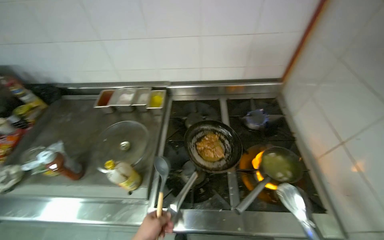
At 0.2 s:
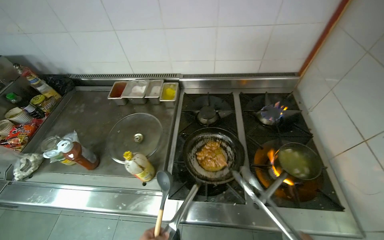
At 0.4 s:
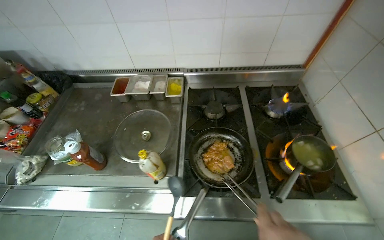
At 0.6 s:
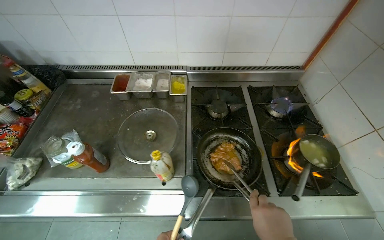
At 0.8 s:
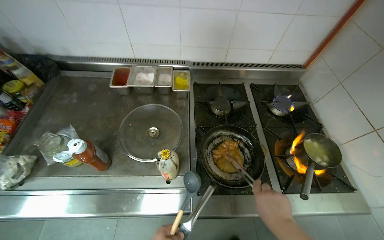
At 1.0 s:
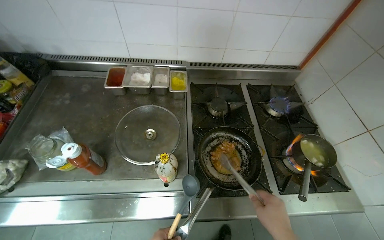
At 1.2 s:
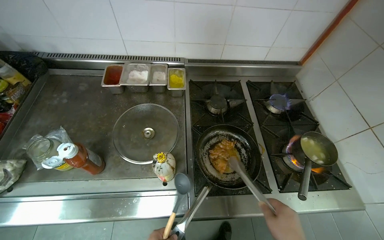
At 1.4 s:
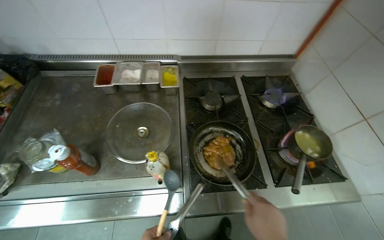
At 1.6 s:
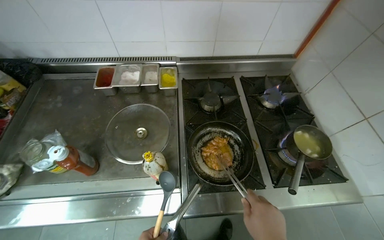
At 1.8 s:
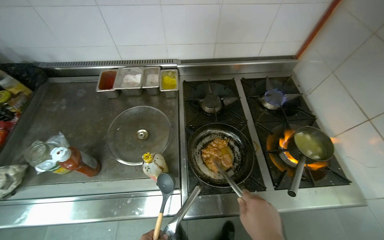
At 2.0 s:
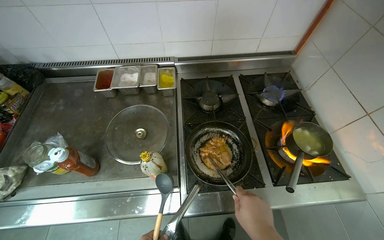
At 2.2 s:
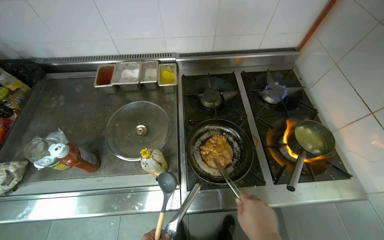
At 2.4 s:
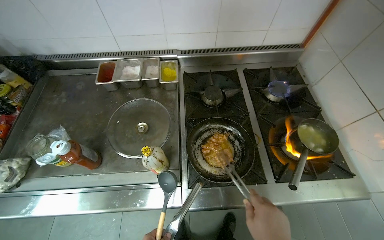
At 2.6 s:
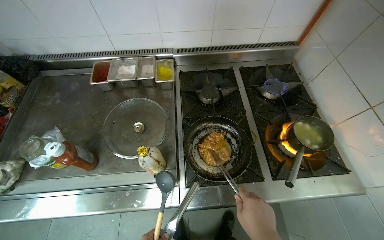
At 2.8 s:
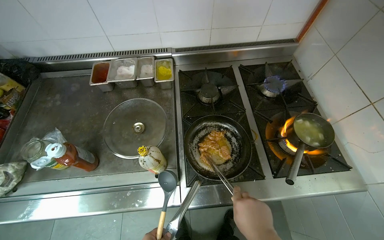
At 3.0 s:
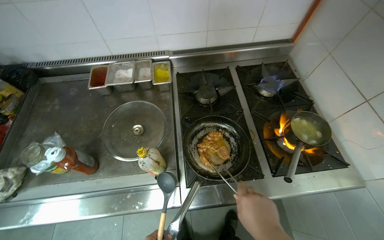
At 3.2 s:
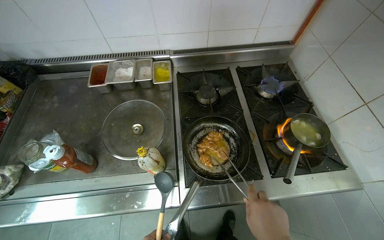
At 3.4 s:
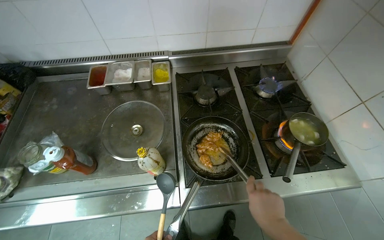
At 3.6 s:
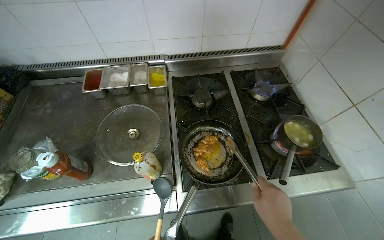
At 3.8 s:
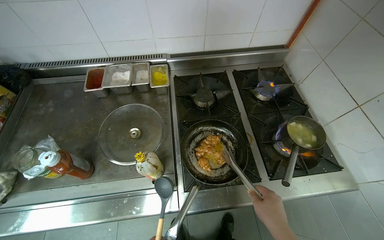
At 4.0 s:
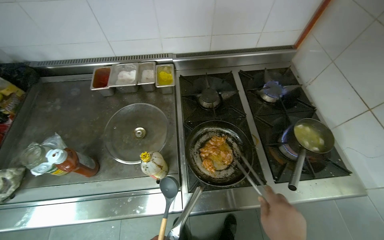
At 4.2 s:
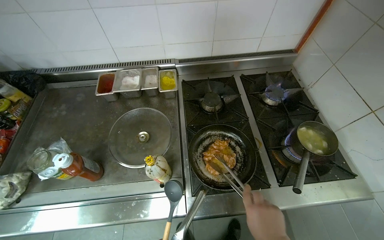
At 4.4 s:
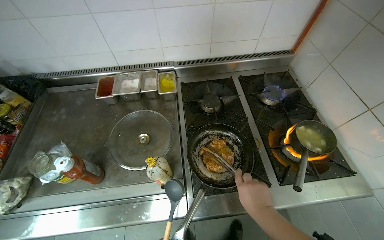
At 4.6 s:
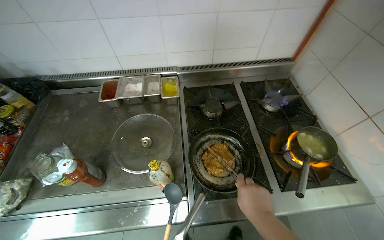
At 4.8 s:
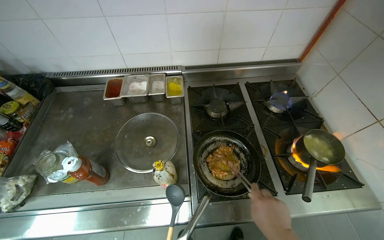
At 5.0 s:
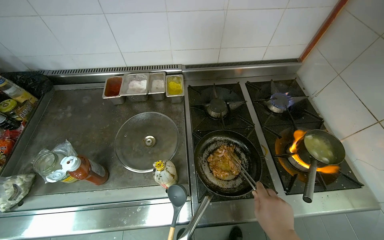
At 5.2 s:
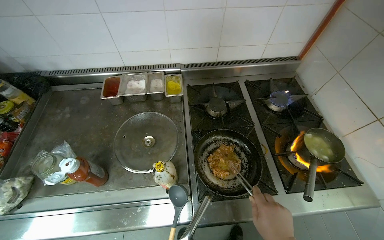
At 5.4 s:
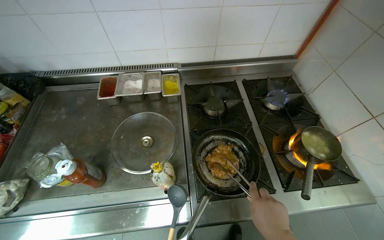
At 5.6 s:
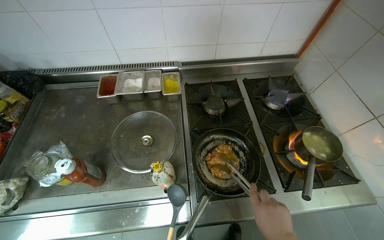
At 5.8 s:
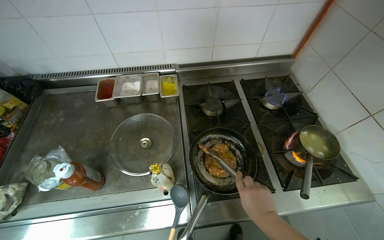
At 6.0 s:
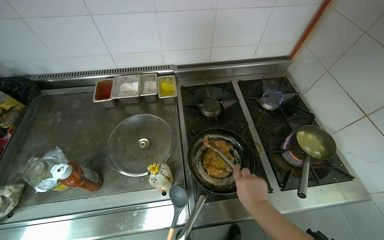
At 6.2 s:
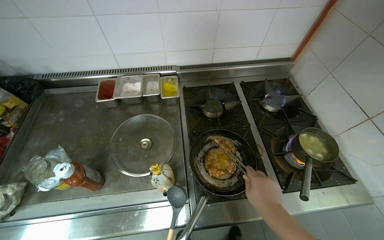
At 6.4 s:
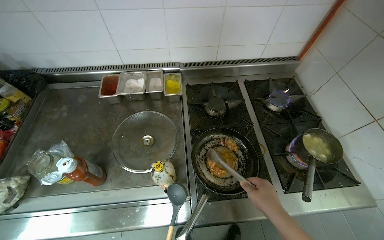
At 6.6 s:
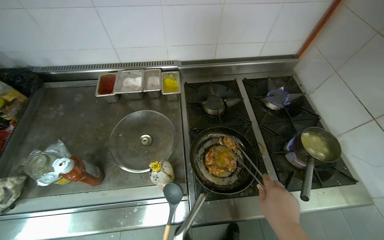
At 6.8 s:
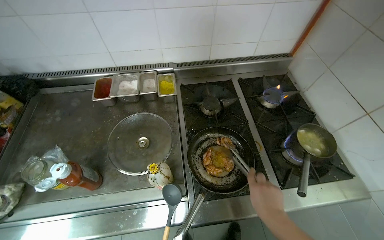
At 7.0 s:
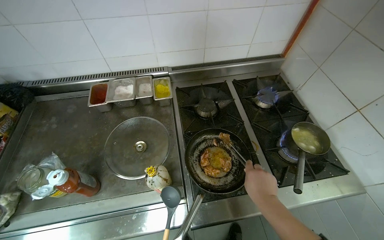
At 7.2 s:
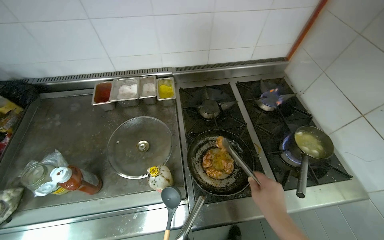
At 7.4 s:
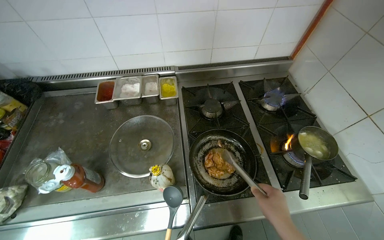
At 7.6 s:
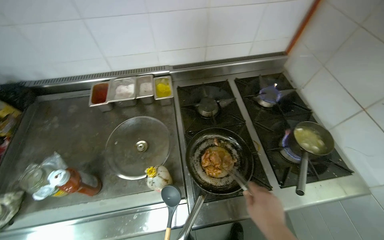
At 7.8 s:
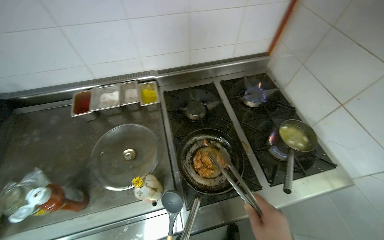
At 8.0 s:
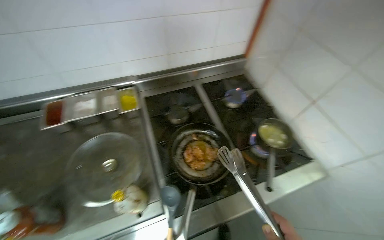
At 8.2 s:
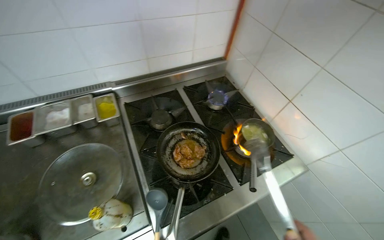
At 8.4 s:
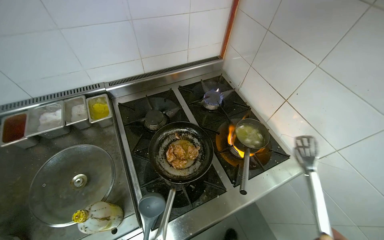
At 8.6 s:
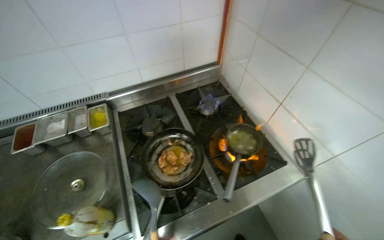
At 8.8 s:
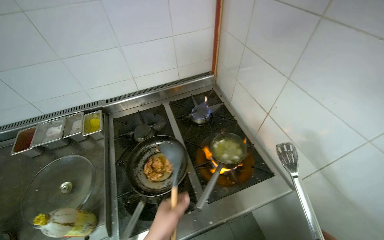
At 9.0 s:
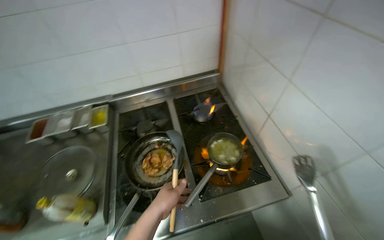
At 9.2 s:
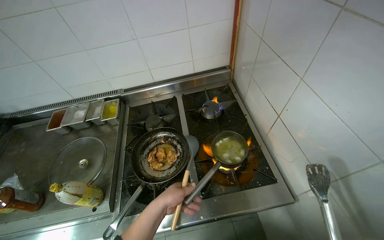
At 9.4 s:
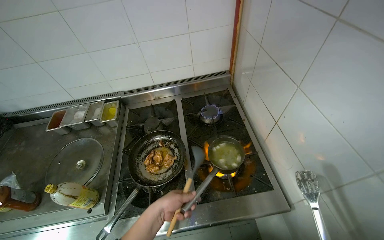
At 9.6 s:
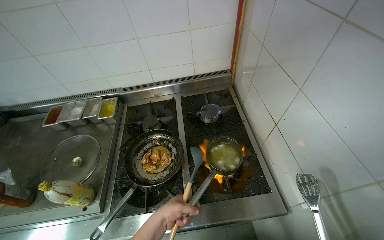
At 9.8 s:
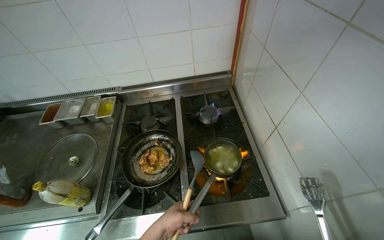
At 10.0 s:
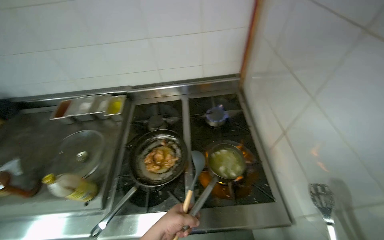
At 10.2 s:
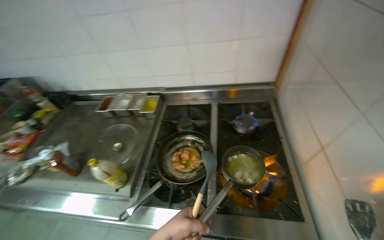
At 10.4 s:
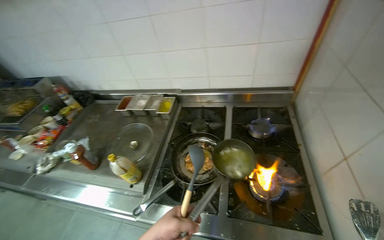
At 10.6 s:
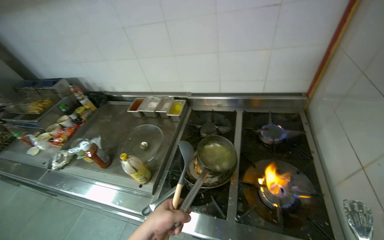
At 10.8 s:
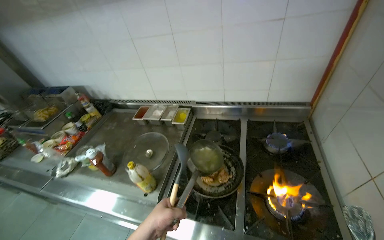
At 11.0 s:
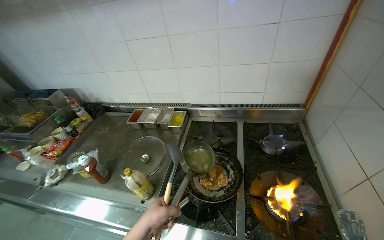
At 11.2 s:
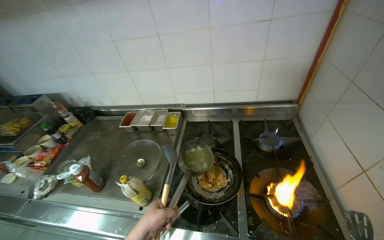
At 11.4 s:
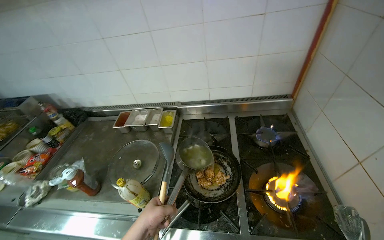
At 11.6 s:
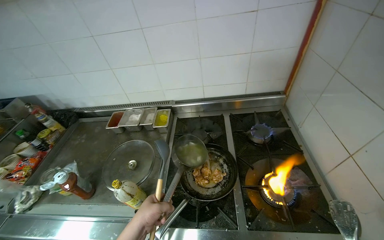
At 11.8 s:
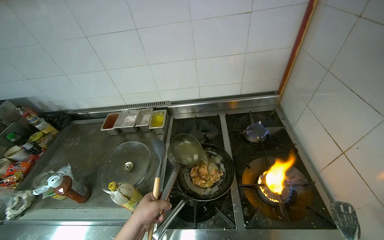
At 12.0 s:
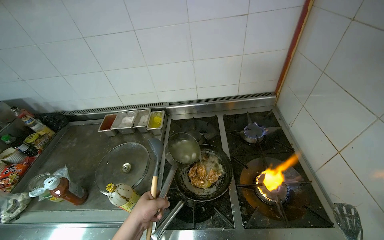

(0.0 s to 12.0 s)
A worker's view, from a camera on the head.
Job: cooking food.
The whole recording: Cooking food on stove. The worker stirs and flips food in a pan, adds liquid, and monitors the cooking process on the stove.
9.0 s - 10.4 s: The wearer looks roughly 25 degrees further to the left. The left hand heads nearer to the camera, covering approximately 10 cm.
10.4 s - 12.0 s: The left hand travels to the left and farther from the camera by approximately 20 cm.

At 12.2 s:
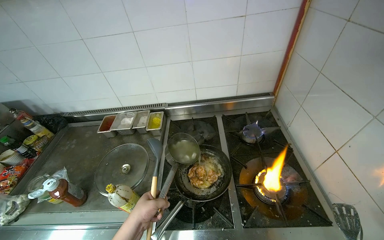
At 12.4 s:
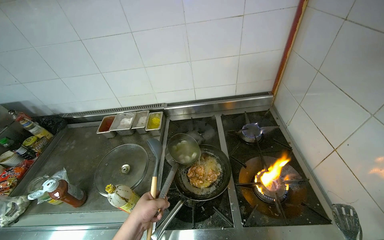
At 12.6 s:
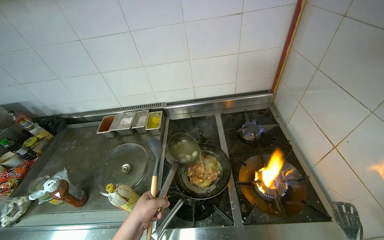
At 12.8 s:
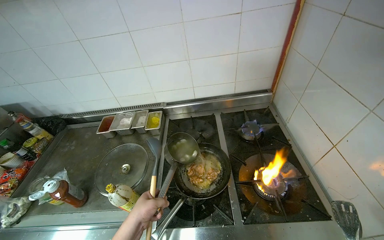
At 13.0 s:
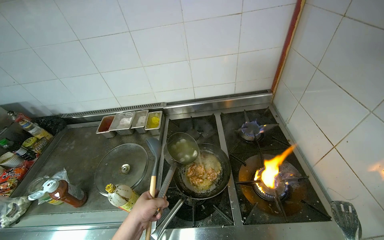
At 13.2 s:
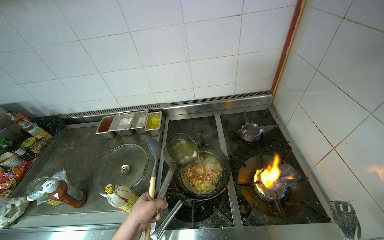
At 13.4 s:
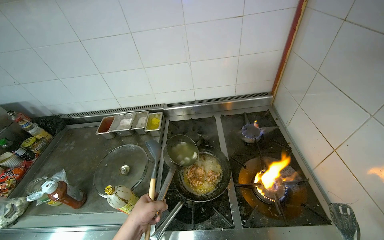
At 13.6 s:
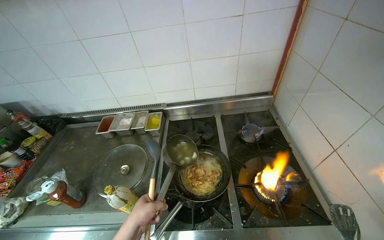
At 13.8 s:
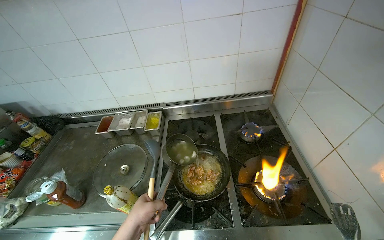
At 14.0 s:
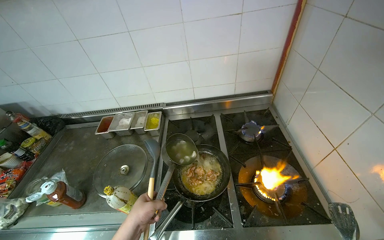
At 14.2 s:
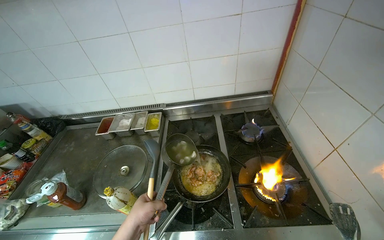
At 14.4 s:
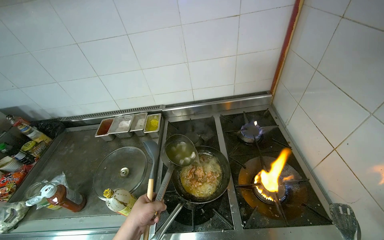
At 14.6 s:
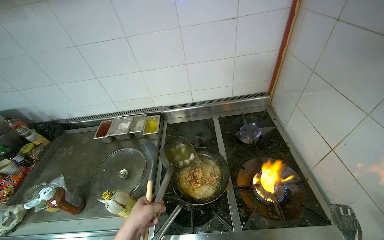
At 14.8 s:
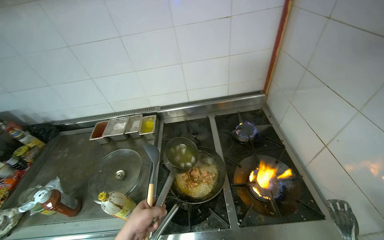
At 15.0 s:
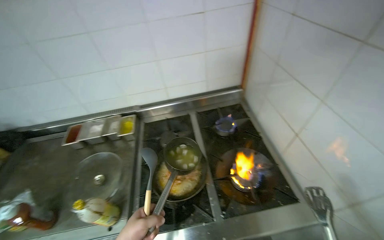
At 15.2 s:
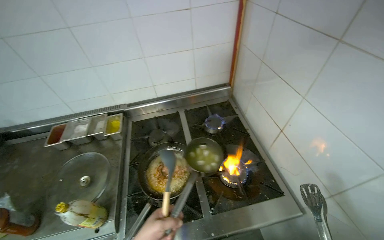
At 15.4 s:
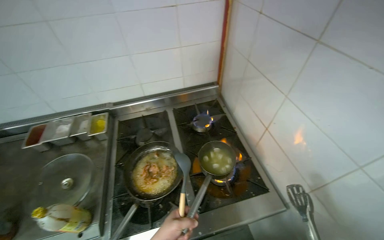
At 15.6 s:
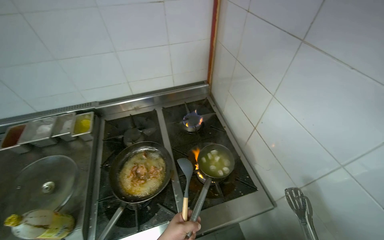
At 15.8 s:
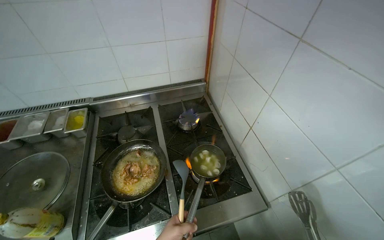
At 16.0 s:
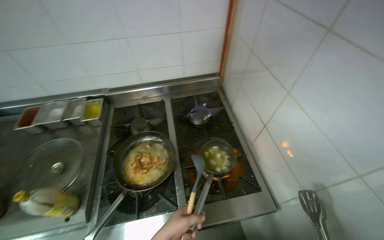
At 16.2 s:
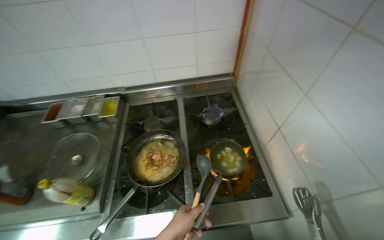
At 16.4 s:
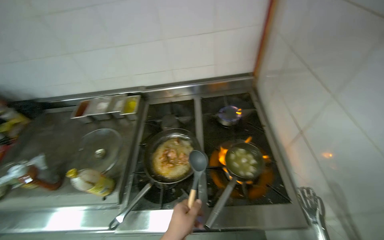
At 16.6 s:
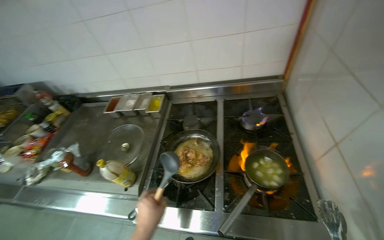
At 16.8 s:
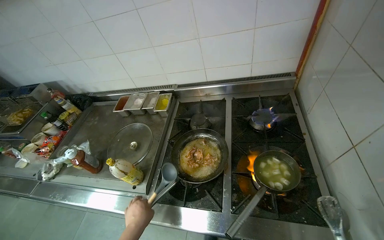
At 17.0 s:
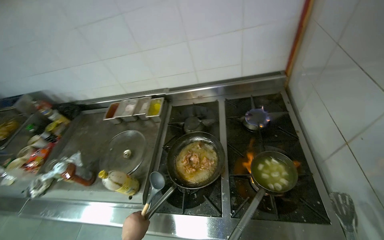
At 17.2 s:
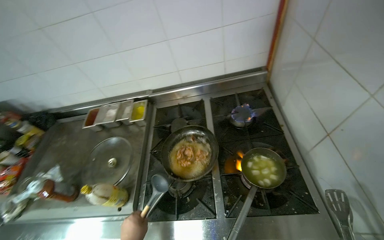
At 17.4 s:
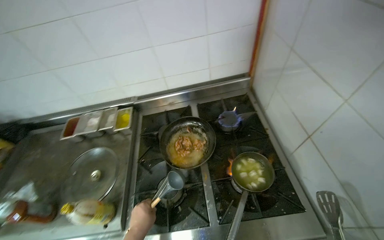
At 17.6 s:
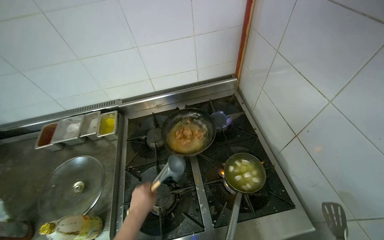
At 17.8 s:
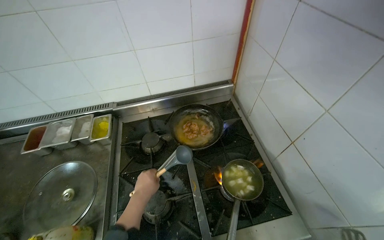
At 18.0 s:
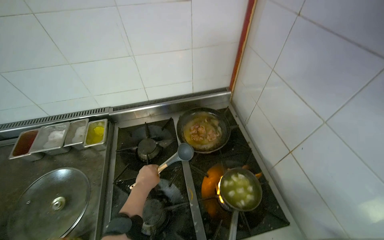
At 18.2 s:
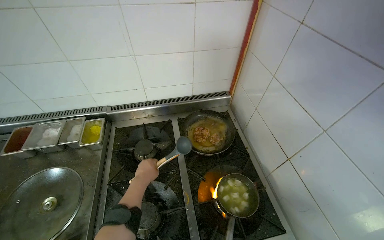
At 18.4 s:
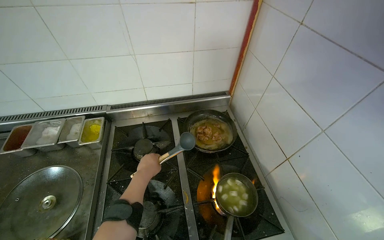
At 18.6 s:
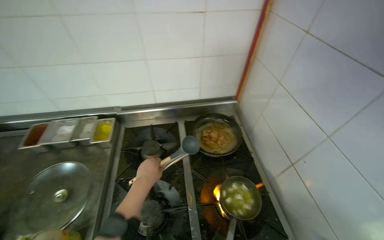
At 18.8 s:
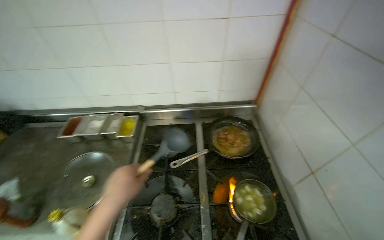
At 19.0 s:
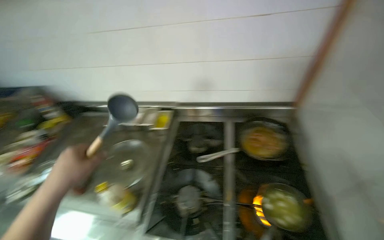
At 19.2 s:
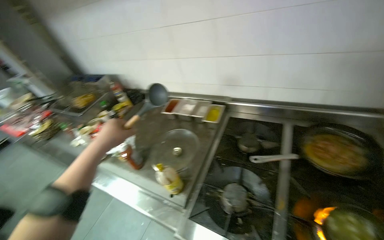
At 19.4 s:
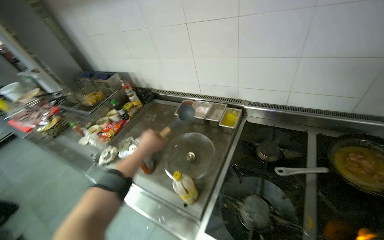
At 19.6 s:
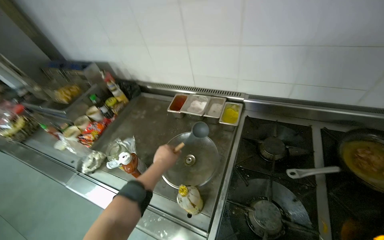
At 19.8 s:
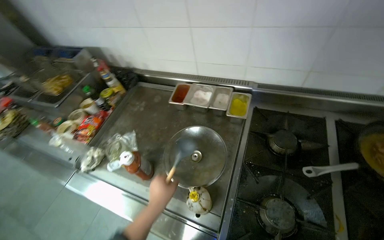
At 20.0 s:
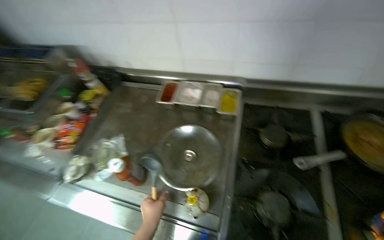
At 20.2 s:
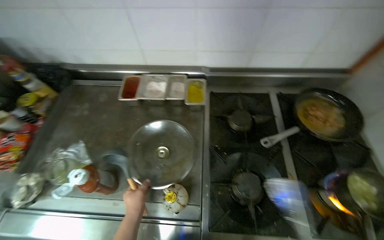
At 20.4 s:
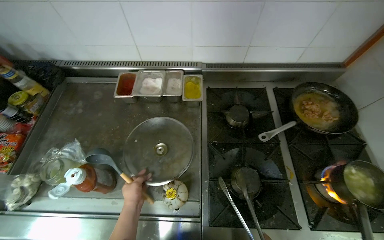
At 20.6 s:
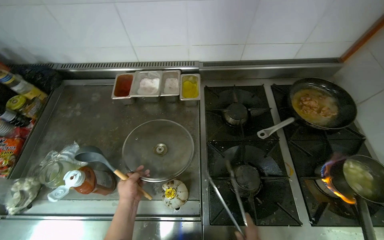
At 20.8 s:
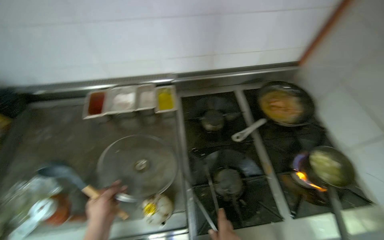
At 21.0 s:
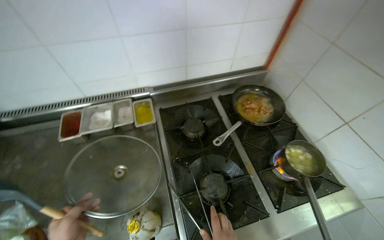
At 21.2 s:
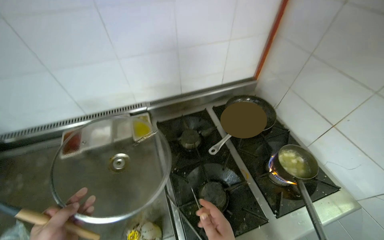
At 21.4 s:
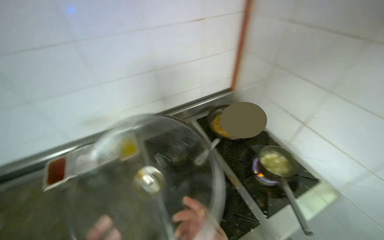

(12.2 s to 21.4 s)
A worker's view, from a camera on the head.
Job: cooking food.
The whole recording: Cooking food on stove. The worker stirs and flips food in a pan, adds liquid, and monitors the cooking process on the stove.
15.2 s - 16.8 s: The head turns to the left by approximately 25 degrees.
16.8 s - 18.4 s: The view swings roughly 25 degrees to the right. The left hand shifts approximately 35 cm up the picture and farther from the camera.
18.4 s - 19.8 s: The head turns to the left by about 35 degrees.
19.8 s - 21.4 s: The head turns to the right by some 45 degrees. The view tips upward by some 10 degrees.
